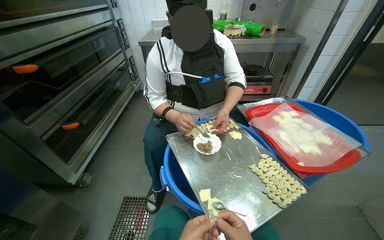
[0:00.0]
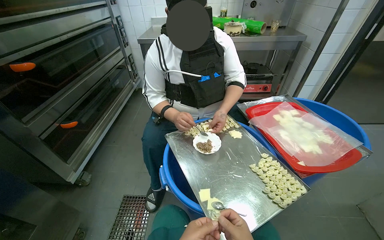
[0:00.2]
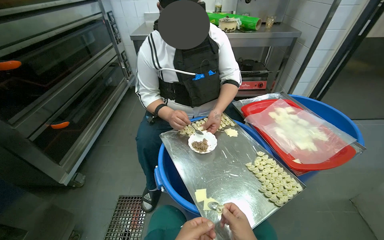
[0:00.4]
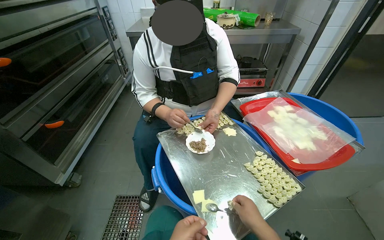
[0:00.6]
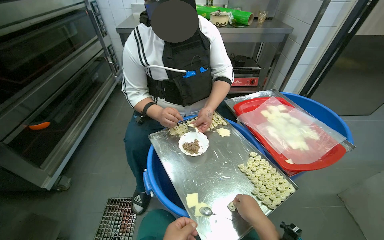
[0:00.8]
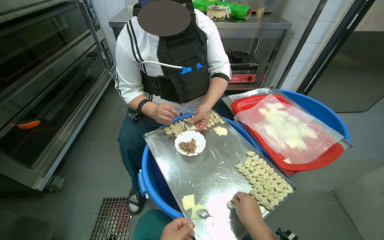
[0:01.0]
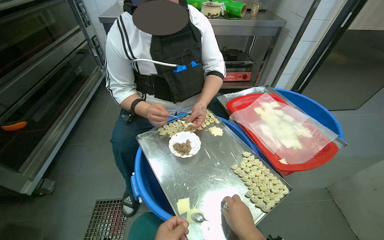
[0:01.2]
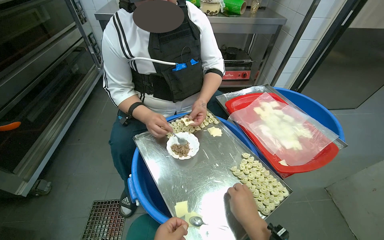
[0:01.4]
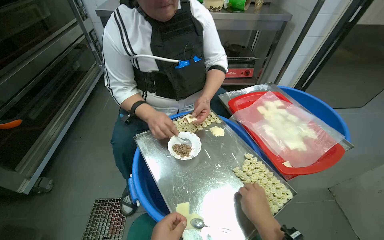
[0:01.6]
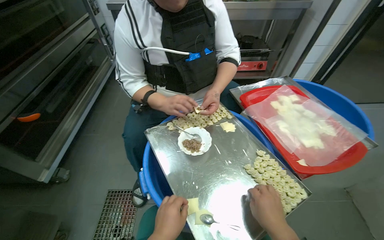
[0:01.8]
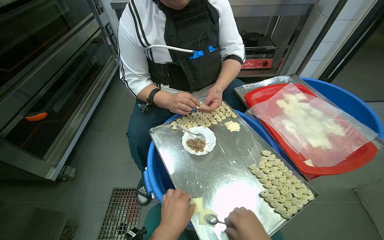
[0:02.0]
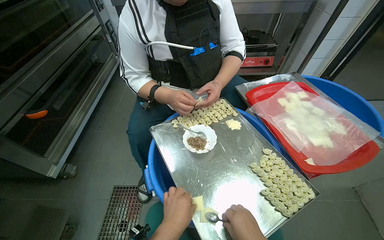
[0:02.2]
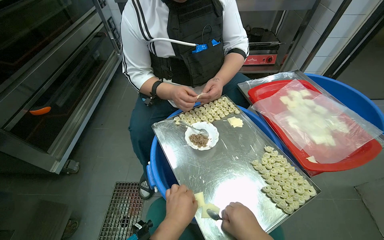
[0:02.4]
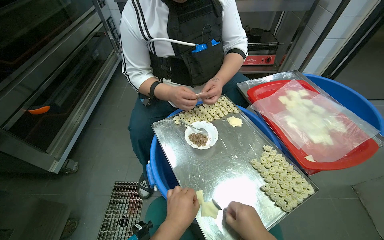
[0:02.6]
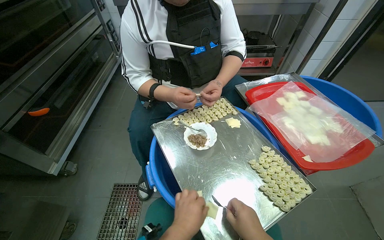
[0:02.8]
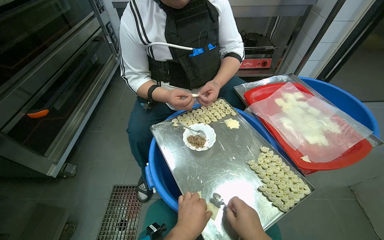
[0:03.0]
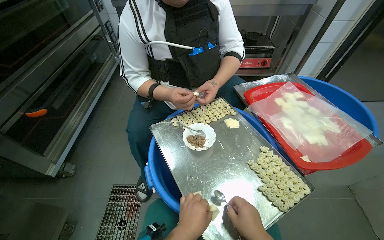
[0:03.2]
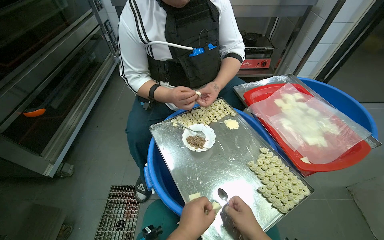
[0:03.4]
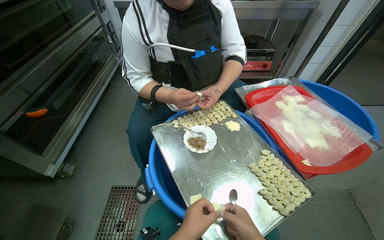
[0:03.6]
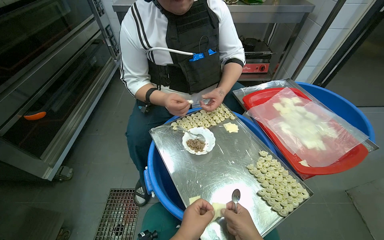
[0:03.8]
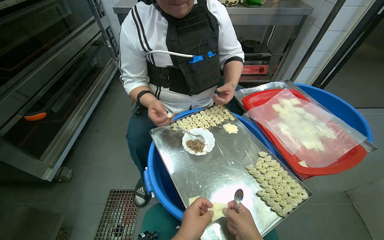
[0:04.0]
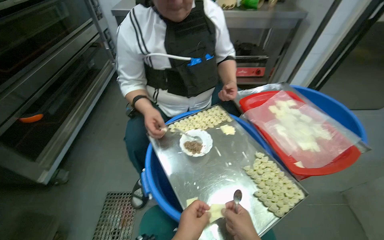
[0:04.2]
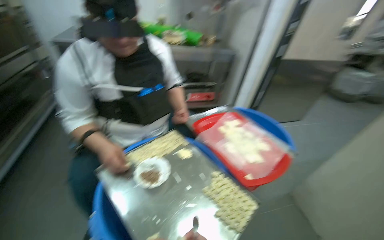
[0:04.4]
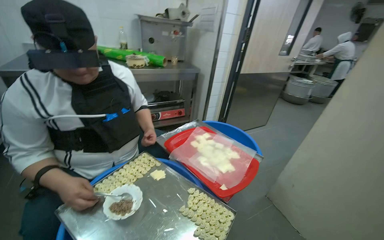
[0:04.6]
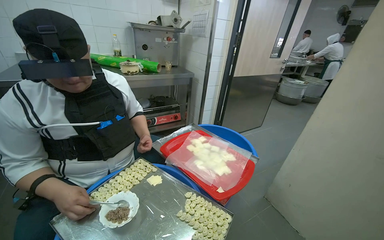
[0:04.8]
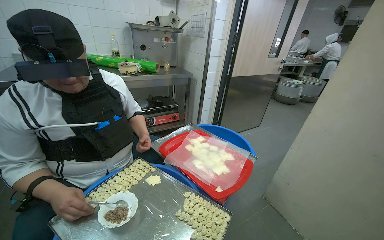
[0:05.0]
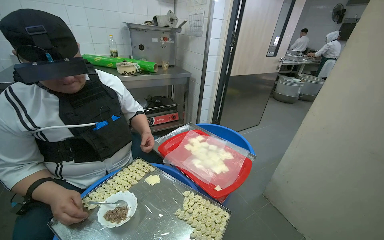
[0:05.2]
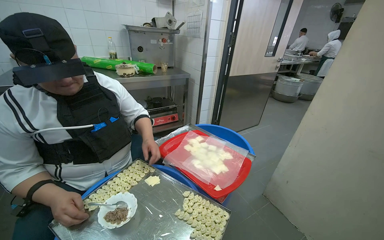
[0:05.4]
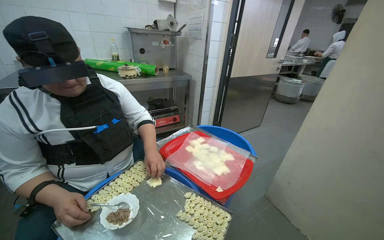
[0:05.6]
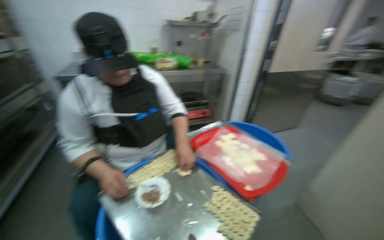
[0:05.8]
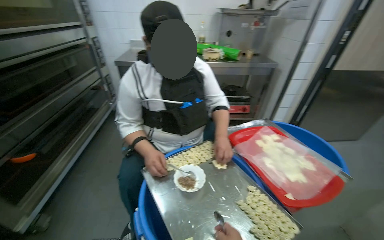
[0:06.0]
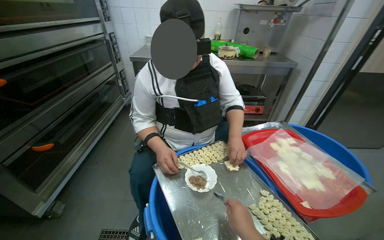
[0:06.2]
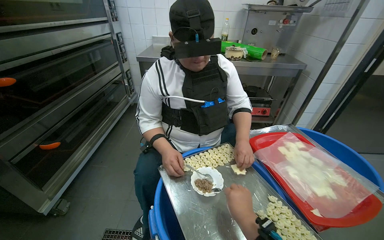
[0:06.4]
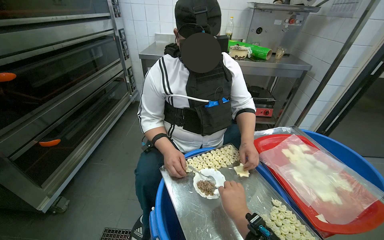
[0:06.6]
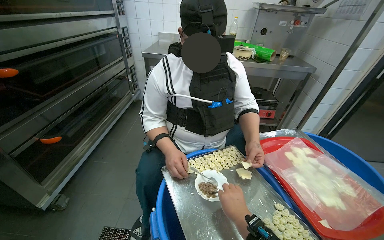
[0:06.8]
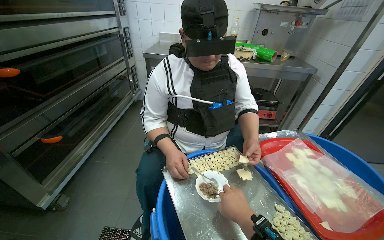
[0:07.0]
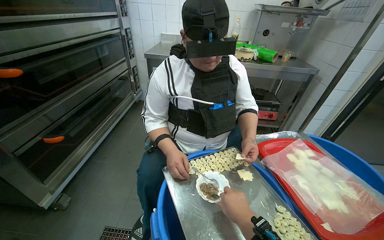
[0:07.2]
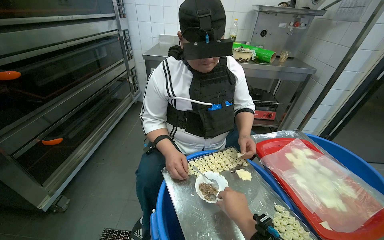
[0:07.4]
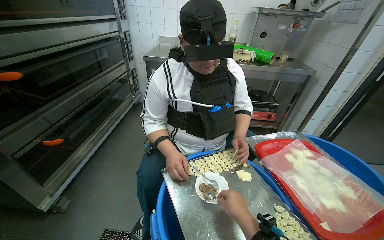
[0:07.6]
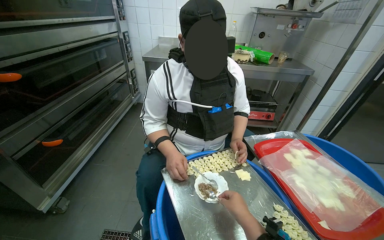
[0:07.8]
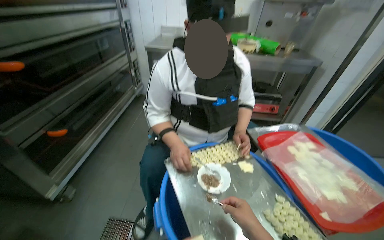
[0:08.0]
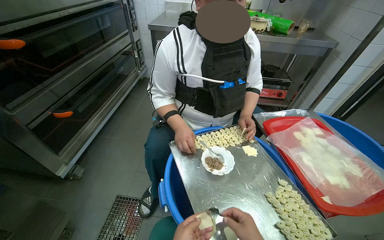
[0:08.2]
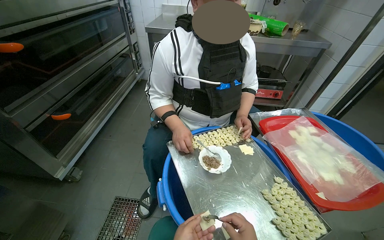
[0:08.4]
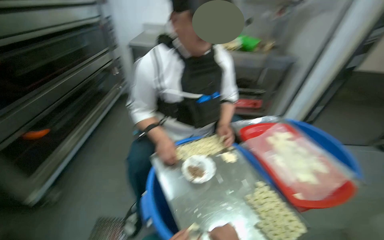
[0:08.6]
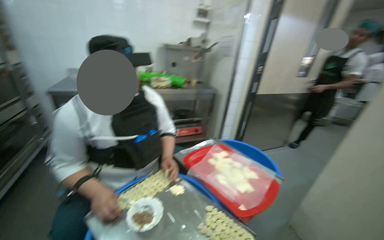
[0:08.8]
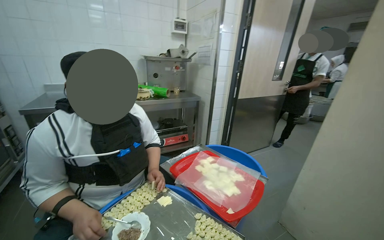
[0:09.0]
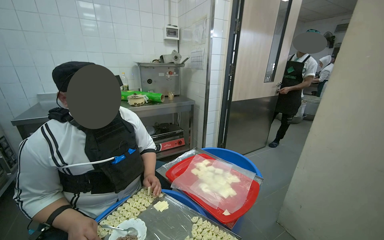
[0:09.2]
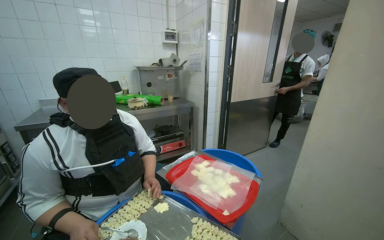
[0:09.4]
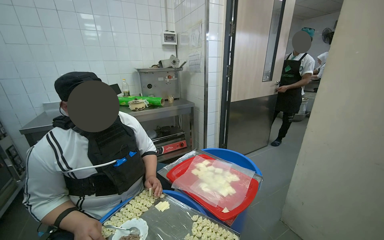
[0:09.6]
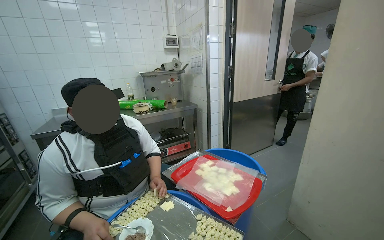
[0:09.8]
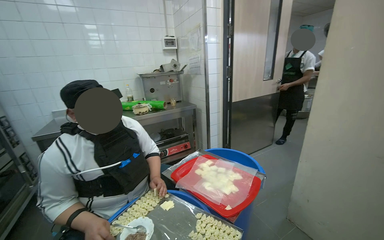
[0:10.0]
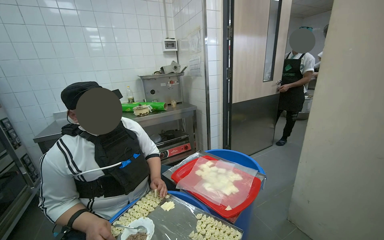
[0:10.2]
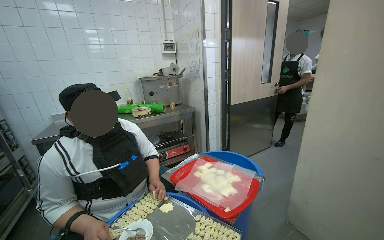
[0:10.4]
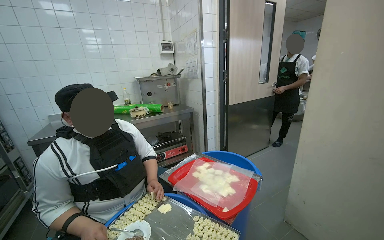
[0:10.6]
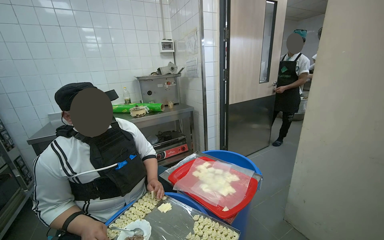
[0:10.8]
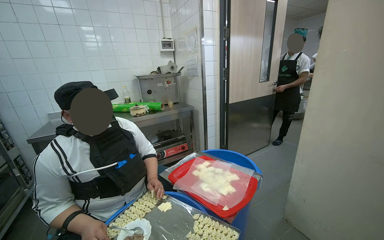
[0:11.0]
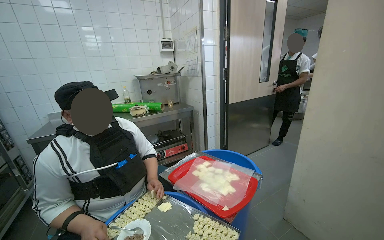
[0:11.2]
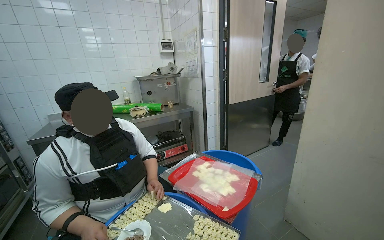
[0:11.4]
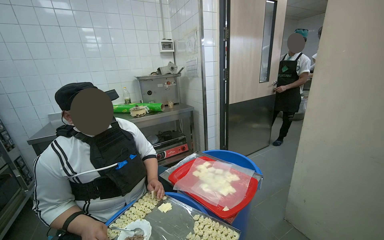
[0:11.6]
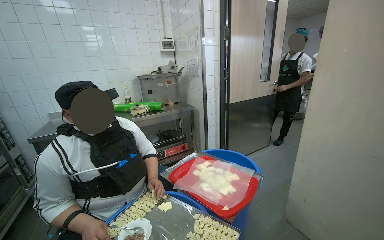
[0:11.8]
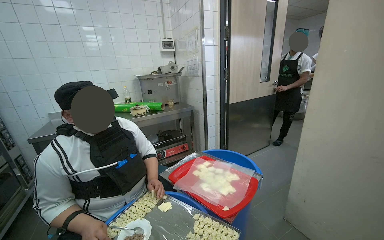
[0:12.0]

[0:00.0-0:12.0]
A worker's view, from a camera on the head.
Job: preparing food.
The whole recording: Making dumplings. The worker continues making dumplings by filling dough with ingredients and shaping them.
3.0 to 4.4 s: The camera sweeps to the right, by some 15 degrees.
7.6 to 9.0 s: The wearer looks about 30 degrees further to the right.

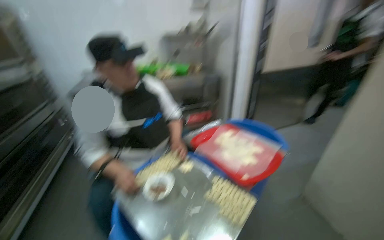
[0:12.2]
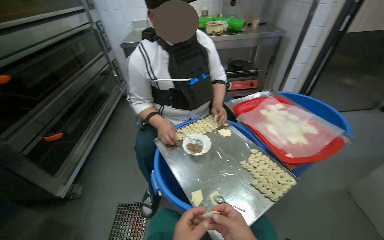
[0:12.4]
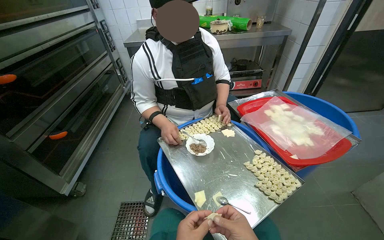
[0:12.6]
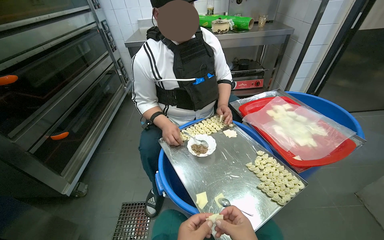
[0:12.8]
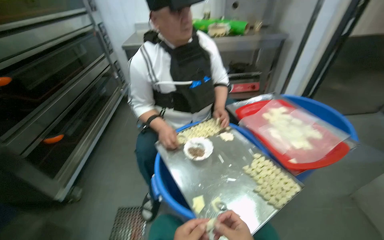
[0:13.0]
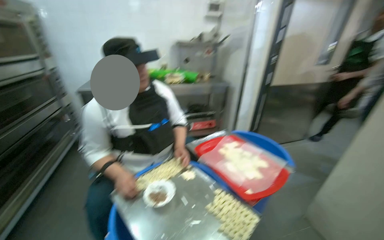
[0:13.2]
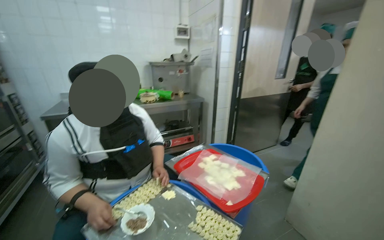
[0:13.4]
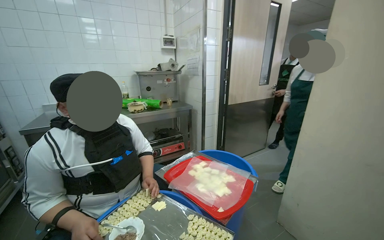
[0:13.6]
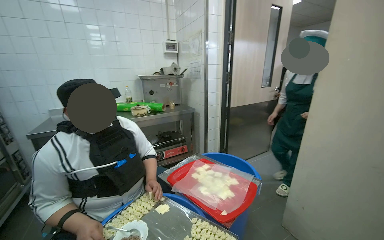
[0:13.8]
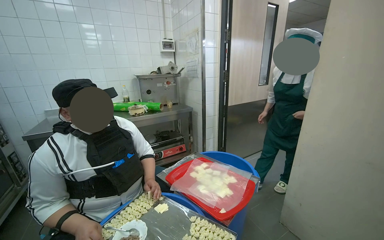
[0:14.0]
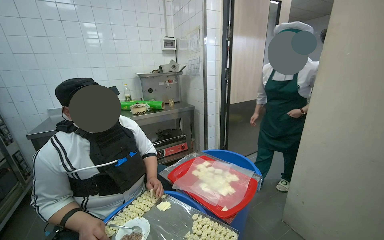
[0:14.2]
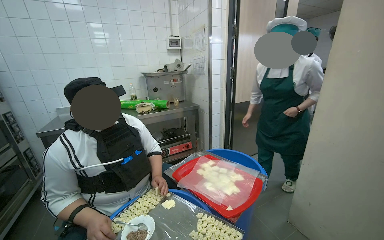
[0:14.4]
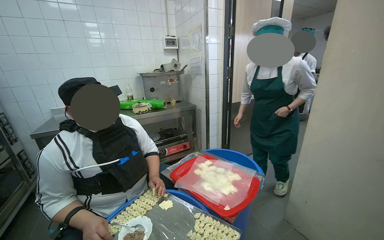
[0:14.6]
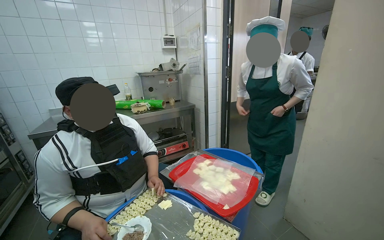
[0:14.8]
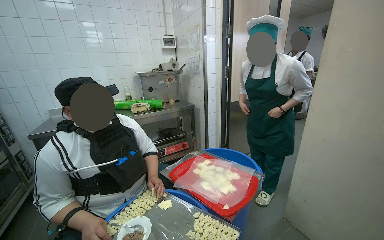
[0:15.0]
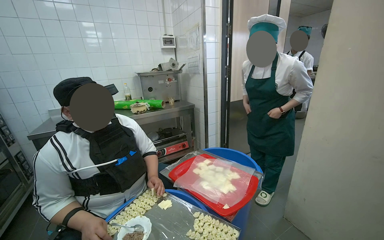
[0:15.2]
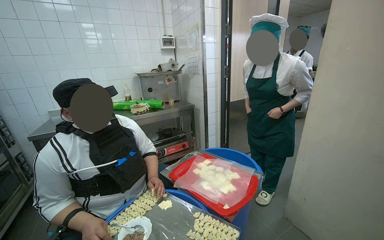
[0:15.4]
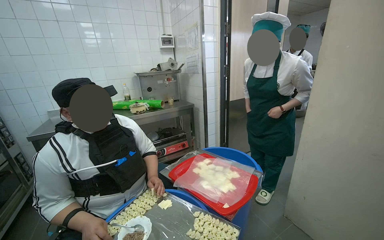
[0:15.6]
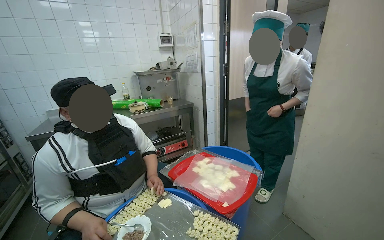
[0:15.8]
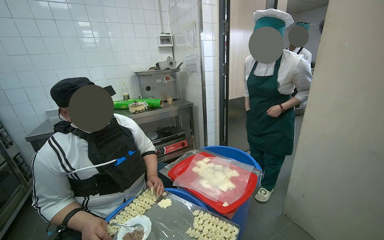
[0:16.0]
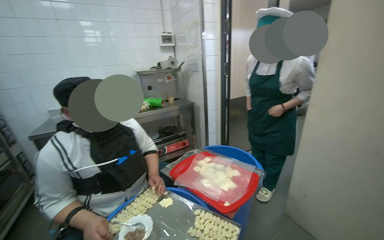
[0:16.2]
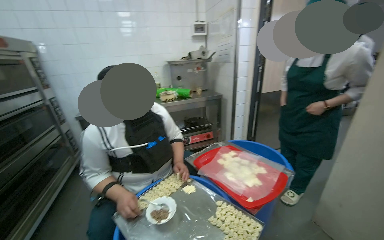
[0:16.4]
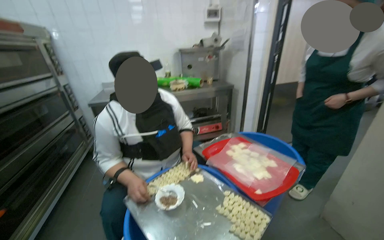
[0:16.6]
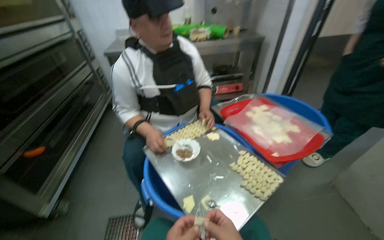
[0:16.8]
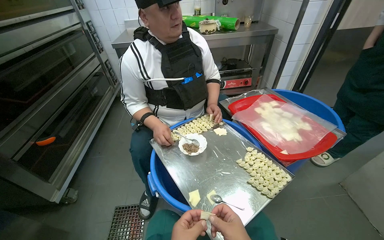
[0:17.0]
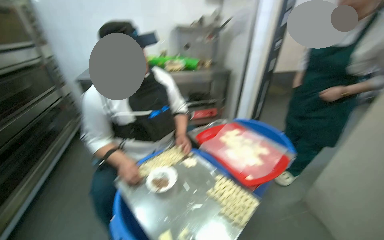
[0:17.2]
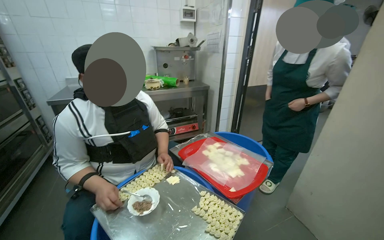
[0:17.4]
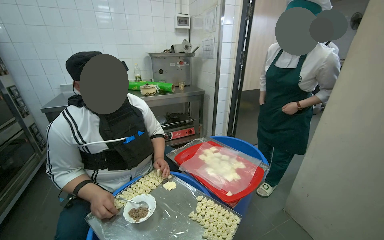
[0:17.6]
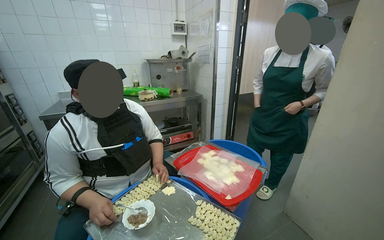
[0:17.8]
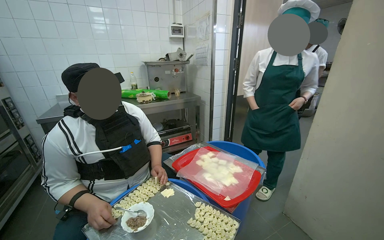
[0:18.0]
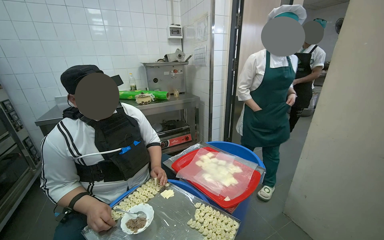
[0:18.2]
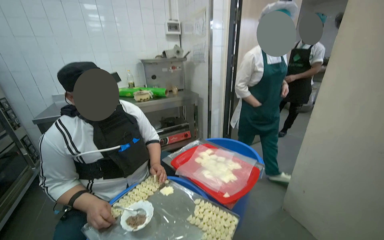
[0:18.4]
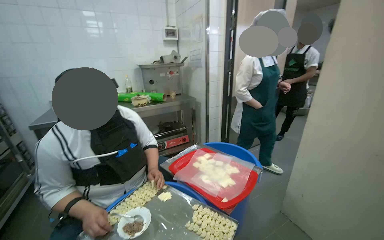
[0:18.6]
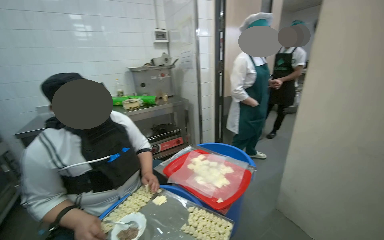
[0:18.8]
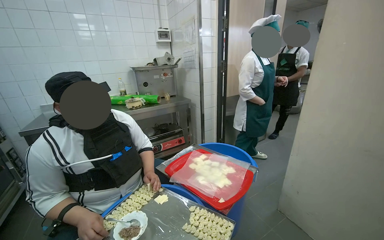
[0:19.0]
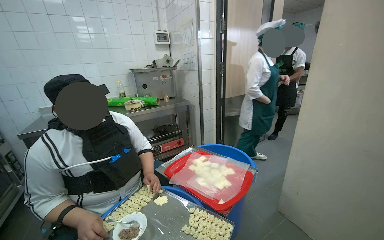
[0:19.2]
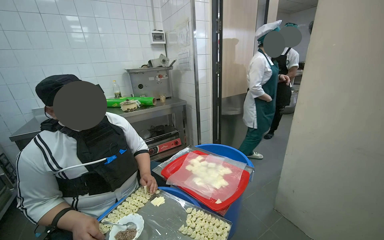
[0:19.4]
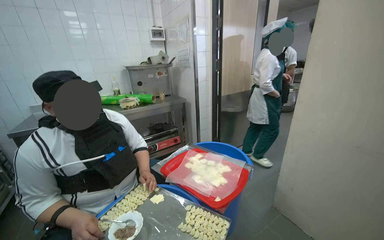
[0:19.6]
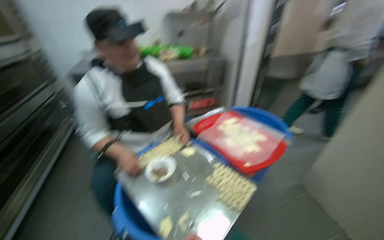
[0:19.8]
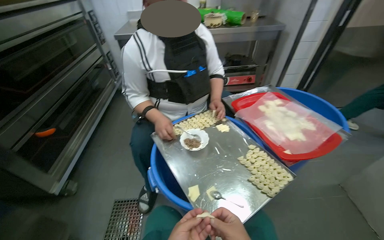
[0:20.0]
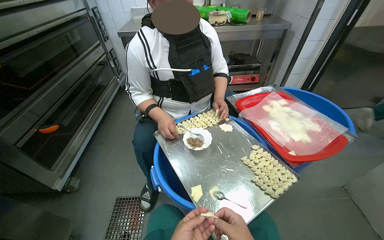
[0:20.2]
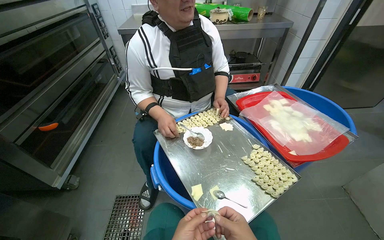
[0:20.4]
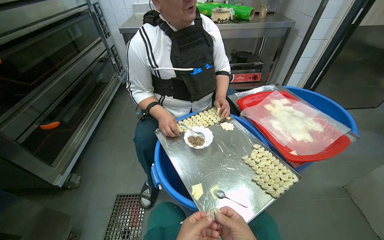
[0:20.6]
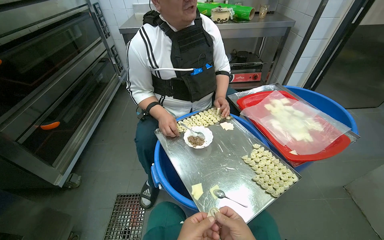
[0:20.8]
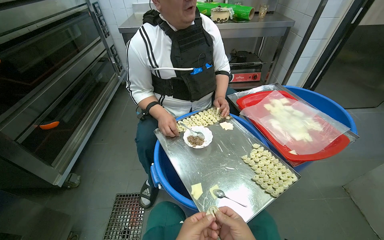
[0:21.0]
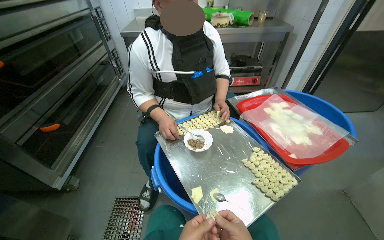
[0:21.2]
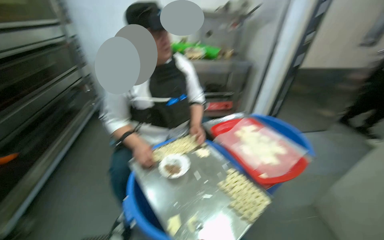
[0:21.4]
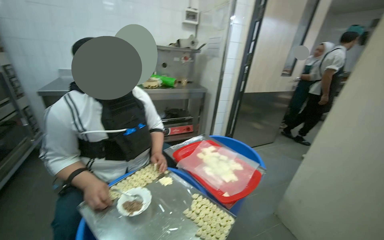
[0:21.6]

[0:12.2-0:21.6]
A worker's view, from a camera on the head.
Job: preparing food.
The whole recording: Making dumplings. The worker continues making dumplings by filling dough with ingredients and shaping them.
15.4 to 17.0 s: The head turns to the left by roughly 25 degrees. The view tilts approximately 25 degrees downward.
17.0 to 18.4 s: The head rotates some 20 degrees to the right. The wearer looks approximately 20 degrees further upward.
18.4 to 20.0 s: The head turns to the left by approximately 25 degrees. The wearer looks roughly 25 degrees further downward.
20.0 to 21.6 s: The camera is aimed roughly 20 degrees further to the right. The wearer looks roughly 20 degrees further upward.
